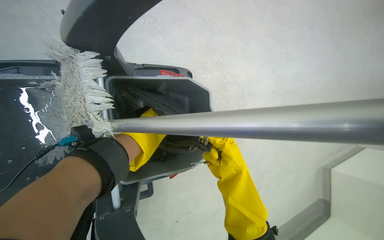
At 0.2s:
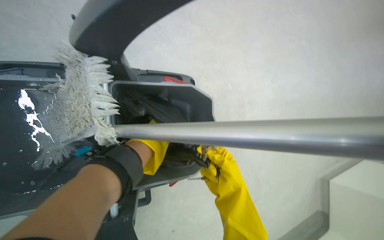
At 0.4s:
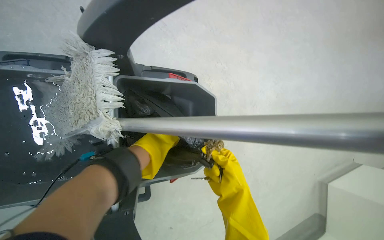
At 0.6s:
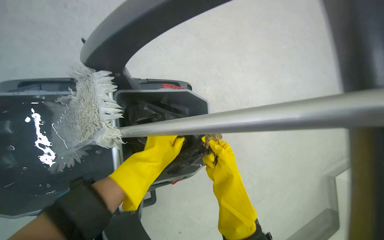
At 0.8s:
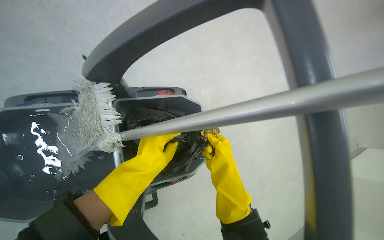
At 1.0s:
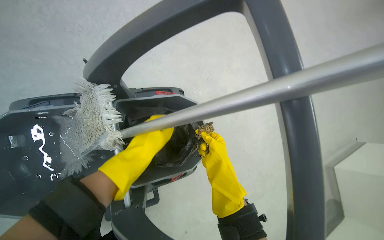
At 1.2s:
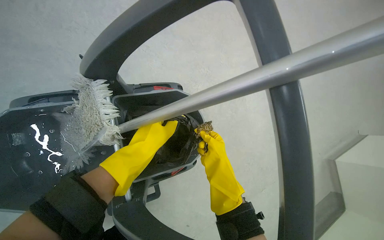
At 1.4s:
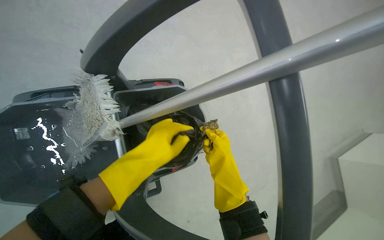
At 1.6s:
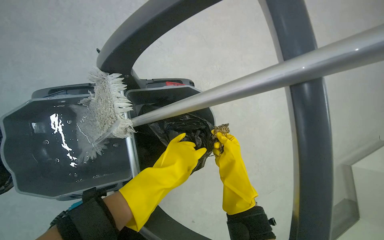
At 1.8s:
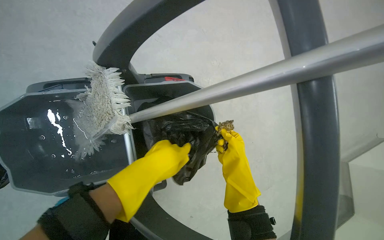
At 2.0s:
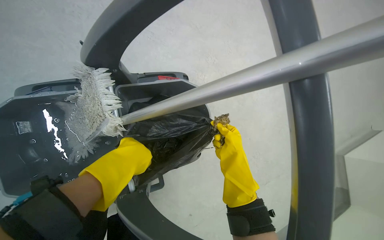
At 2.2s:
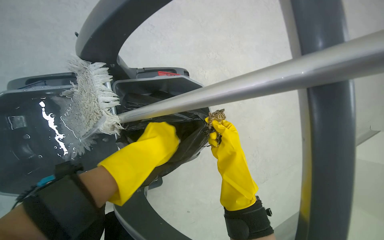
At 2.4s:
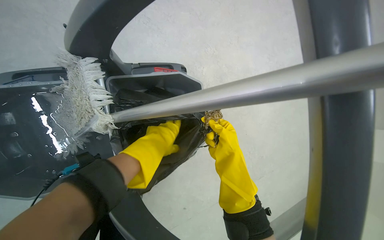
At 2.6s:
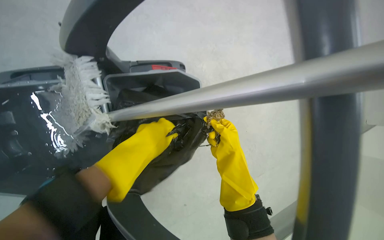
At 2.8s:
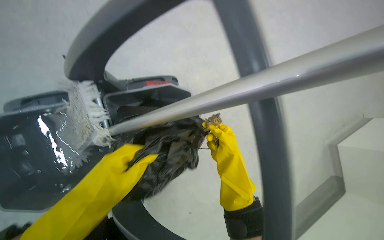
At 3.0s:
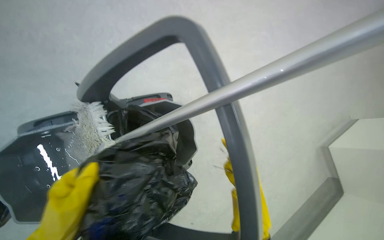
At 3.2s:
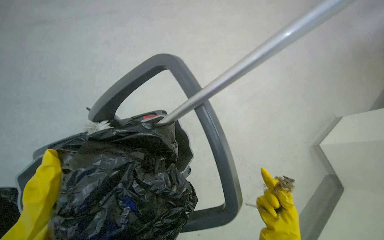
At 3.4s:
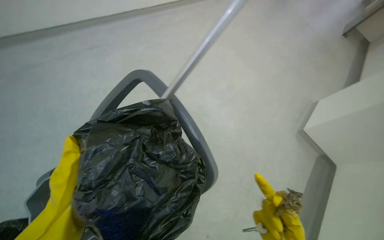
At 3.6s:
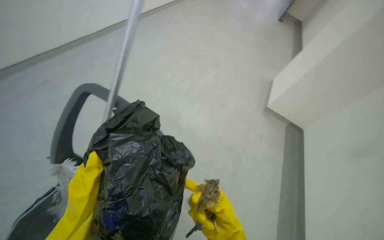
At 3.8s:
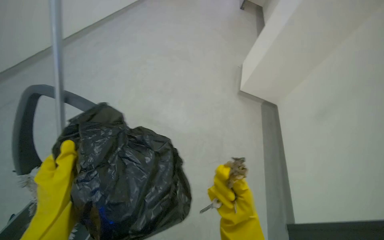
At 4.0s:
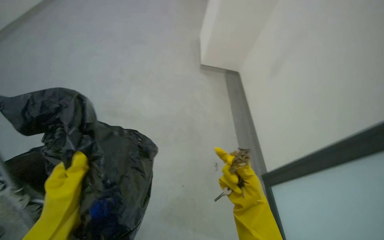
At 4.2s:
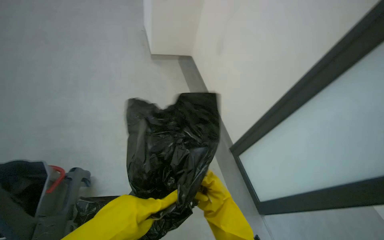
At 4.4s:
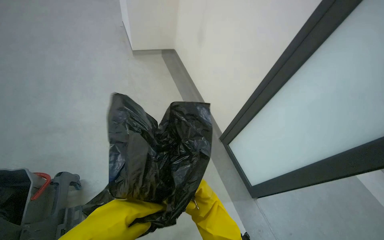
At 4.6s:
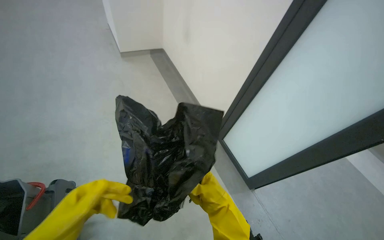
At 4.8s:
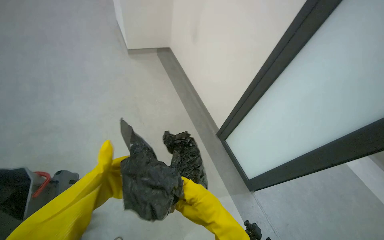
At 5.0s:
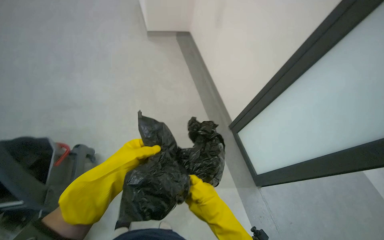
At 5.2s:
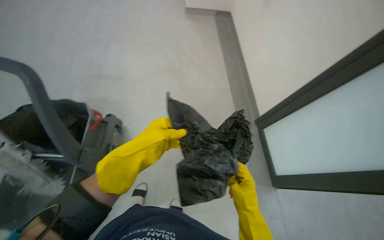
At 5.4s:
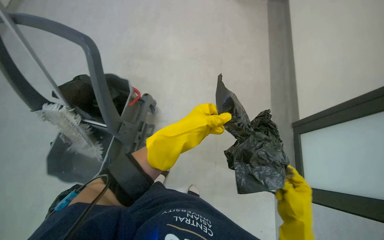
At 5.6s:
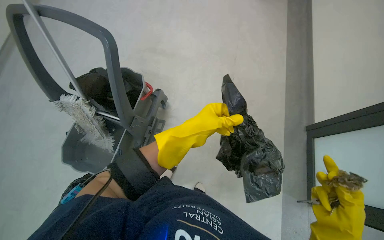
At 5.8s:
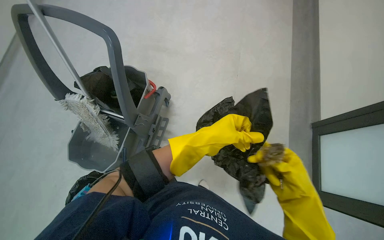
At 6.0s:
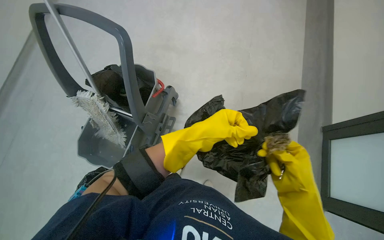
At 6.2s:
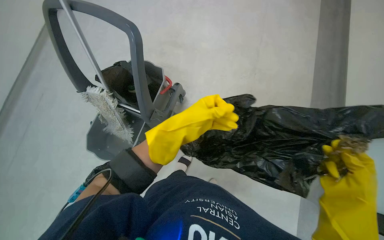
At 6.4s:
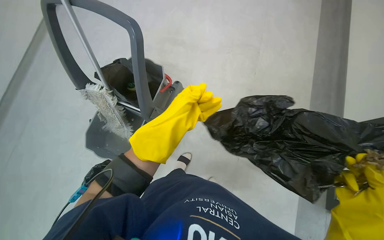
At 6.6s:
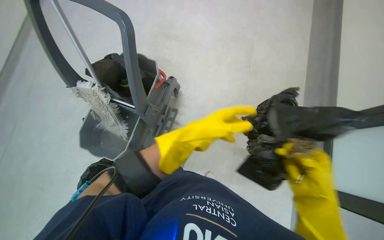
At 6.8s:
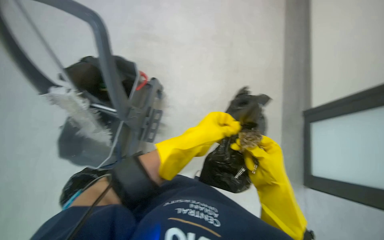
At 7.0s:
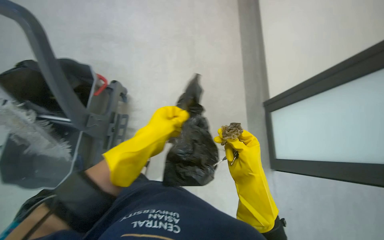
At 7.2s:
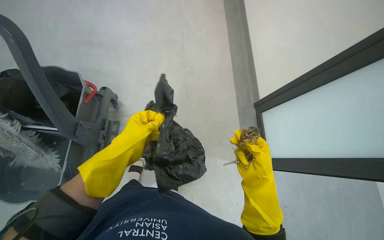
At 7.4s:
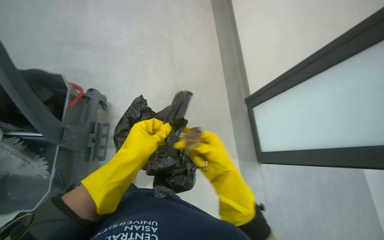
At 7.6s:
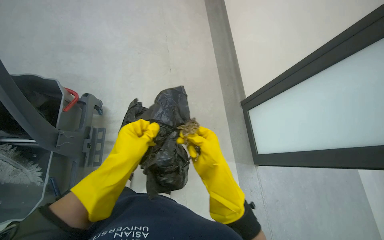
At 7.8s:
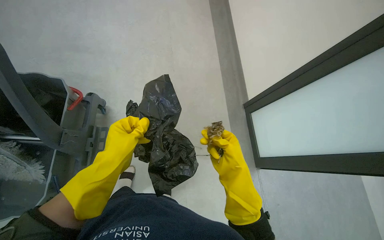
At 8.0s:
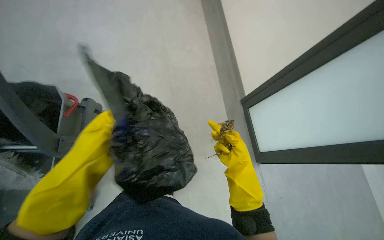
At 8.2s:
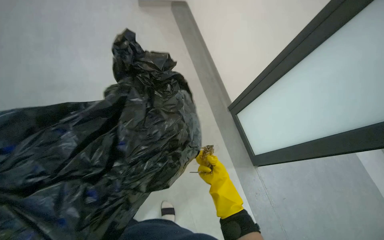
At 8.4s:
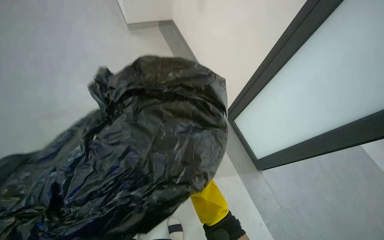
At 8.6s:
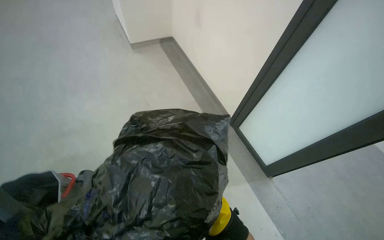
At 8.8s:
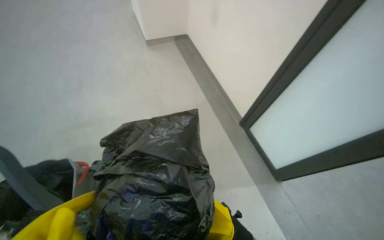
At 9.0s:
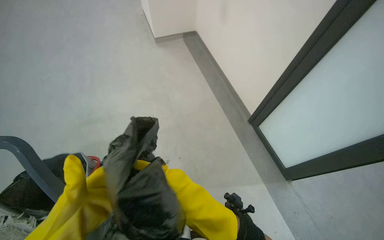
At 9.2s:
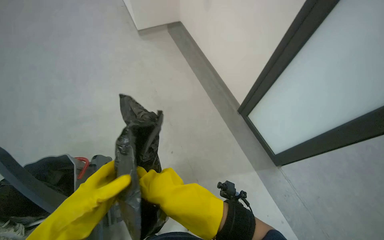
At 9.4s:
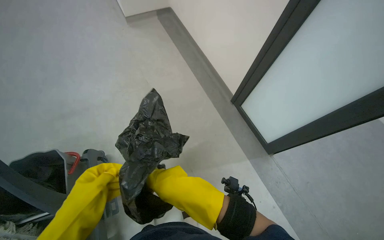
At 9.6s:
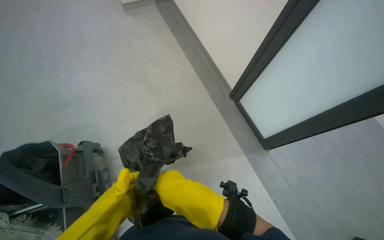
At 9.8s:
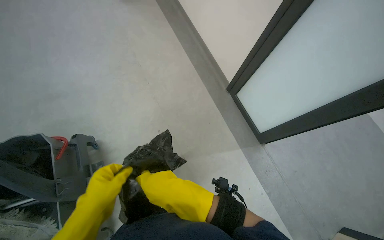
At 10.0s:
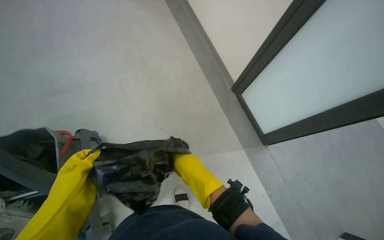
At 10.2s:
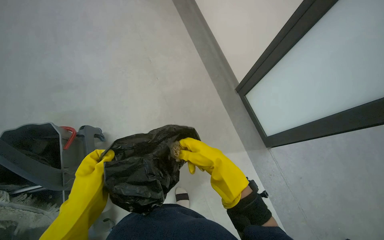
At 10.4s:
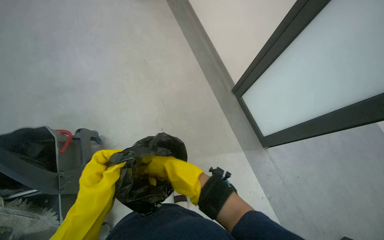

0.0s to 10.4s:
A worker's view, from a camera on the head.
Job: managing trash.
The whole recording: Collecting trash and placing in cart. The worker collects trash from the floor and places it into a trash bag on the cleaning cart.
1.4s to 3.0s: The right hand goes about 10 cm nearer to the camera; the left hand moves nearer to the camera and to the left, approximately 20 cm.
3.0s to 4.4s: The head turns to the right by some 45 degrees.
4.4s to 6.0s: The head rotates roughly 40 degrees to the left. The view tilts some 20 degrees downward.
6.0s to 7.4s: The wearer's head swings some 25 degrees to the right.
9.0s to 10.4s: The wearer looks about 15 degrees further downward. The right hand shifts about 10 cm to the left.

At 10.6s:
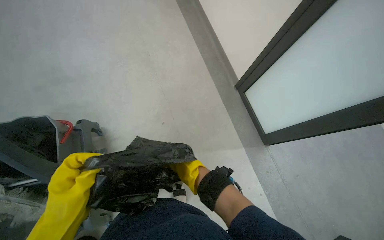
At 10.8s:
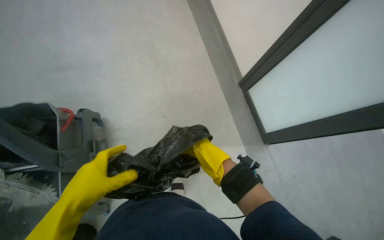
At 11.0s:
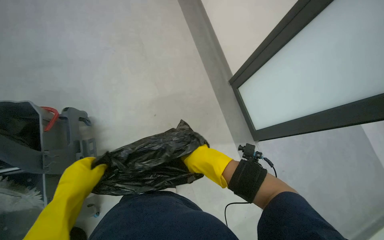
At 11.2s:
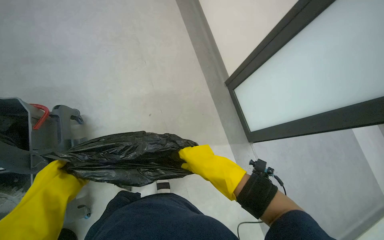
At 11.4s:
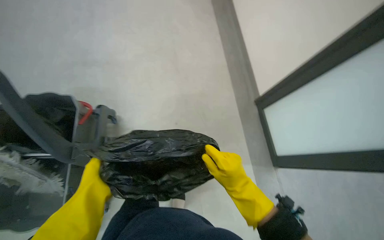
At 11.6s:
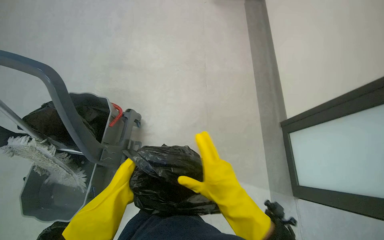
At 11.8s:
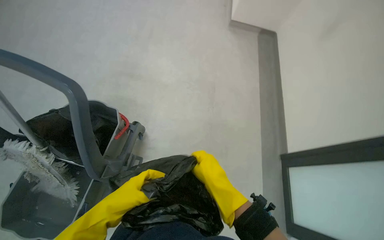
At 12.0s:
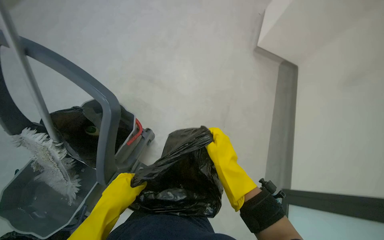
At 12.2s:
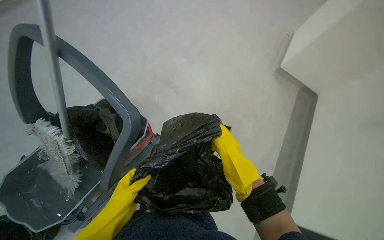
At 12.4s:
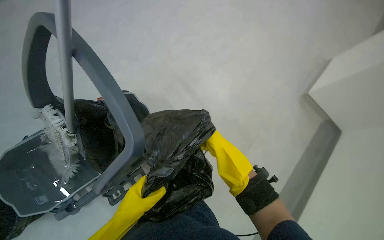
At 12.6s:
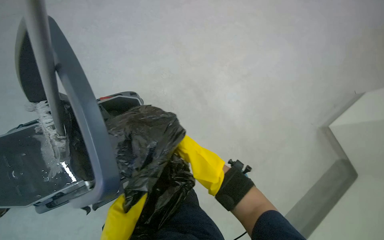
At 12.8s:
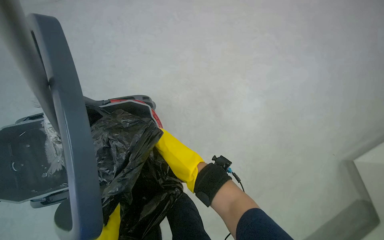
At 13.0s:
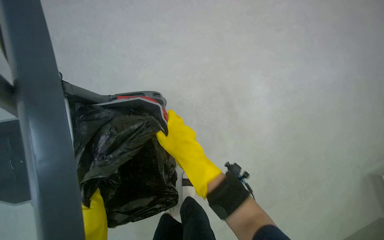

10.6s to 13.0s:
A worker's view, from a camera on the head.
Job: managing trash.
The whole recording: Collecting trash and placing in cart. The worker collects trash from the floor and places it into a trash bag on the cleaning cart.
10.6s to 11.8s: The scene rotates clockwise by some 30 degrees.
11.8s to 13.0s: The wearer looks some 45 degrees further to the left.

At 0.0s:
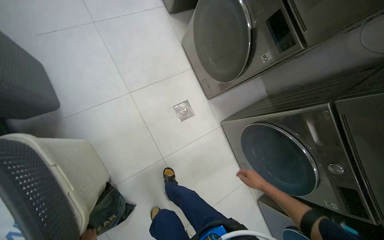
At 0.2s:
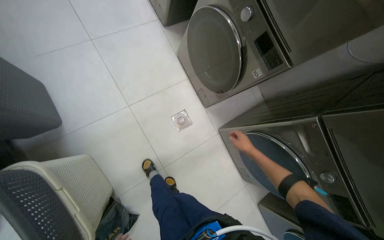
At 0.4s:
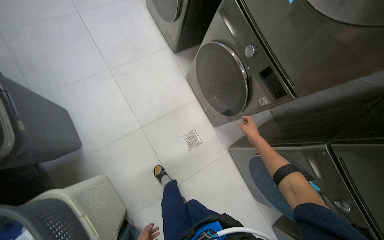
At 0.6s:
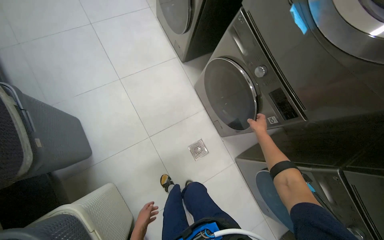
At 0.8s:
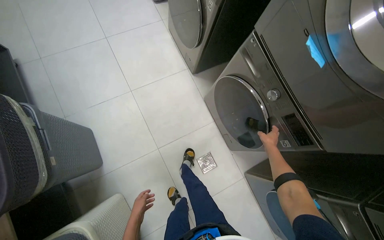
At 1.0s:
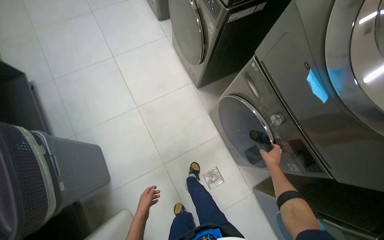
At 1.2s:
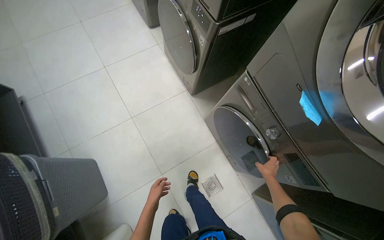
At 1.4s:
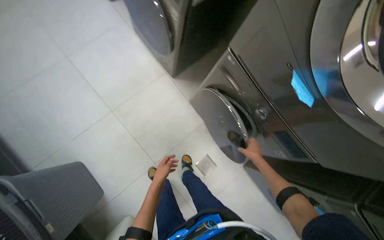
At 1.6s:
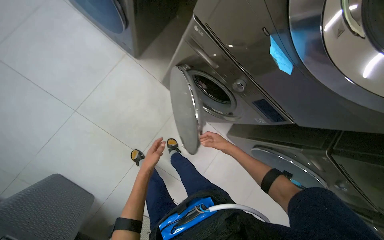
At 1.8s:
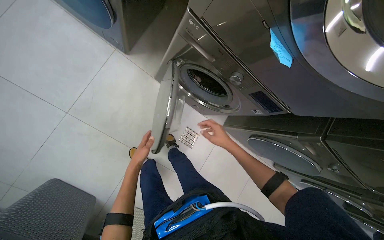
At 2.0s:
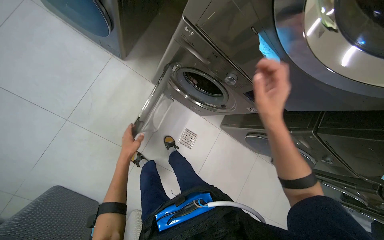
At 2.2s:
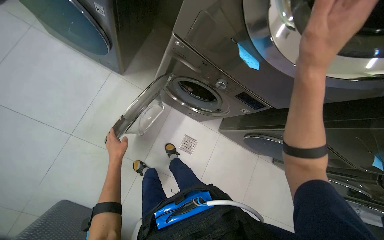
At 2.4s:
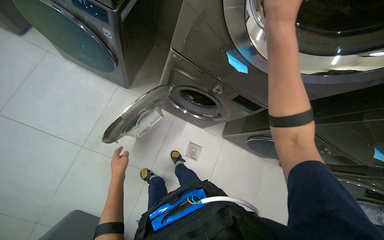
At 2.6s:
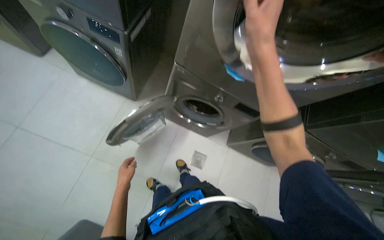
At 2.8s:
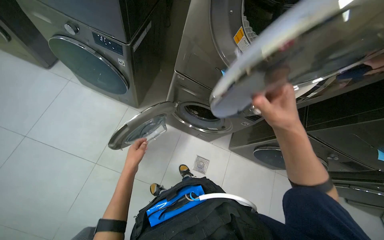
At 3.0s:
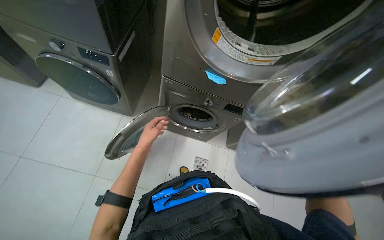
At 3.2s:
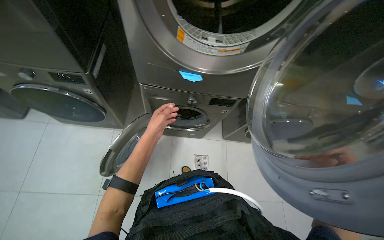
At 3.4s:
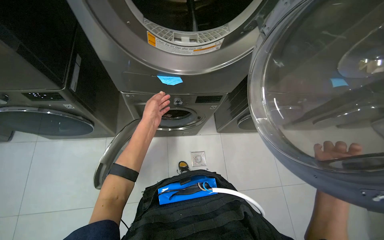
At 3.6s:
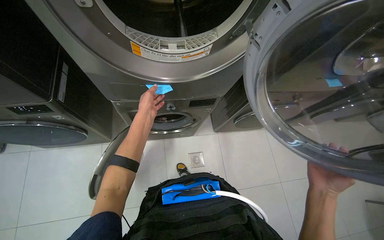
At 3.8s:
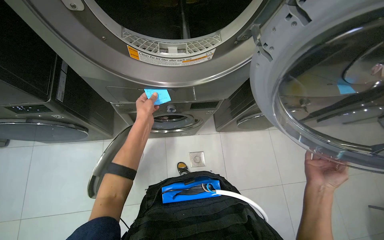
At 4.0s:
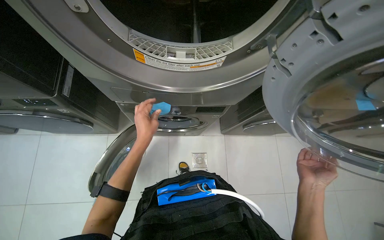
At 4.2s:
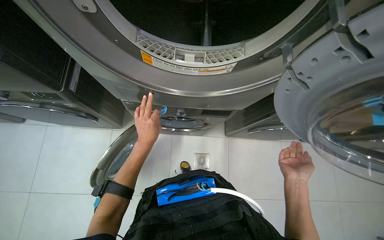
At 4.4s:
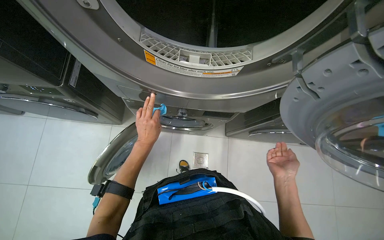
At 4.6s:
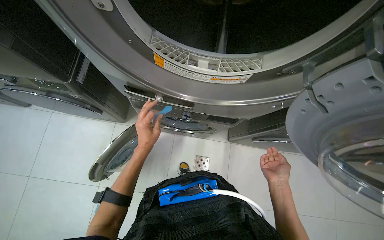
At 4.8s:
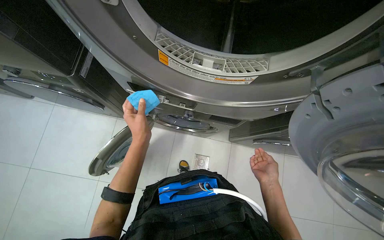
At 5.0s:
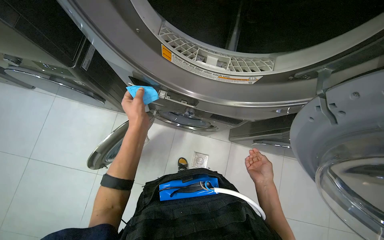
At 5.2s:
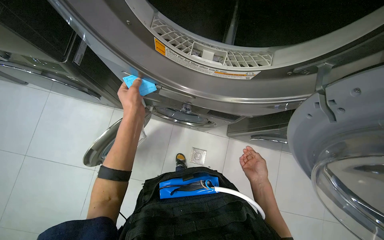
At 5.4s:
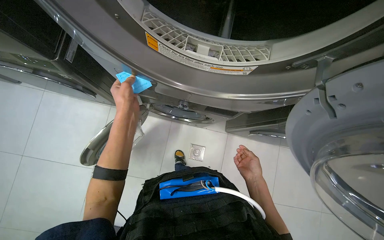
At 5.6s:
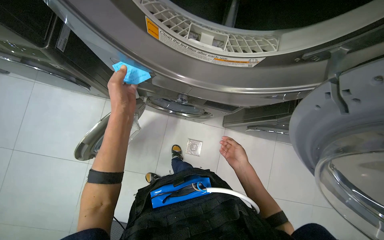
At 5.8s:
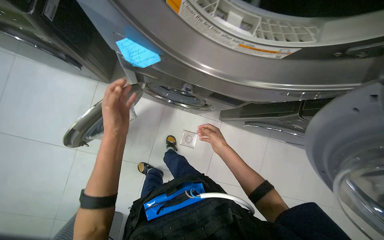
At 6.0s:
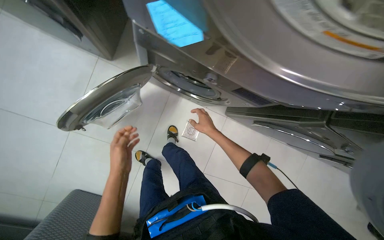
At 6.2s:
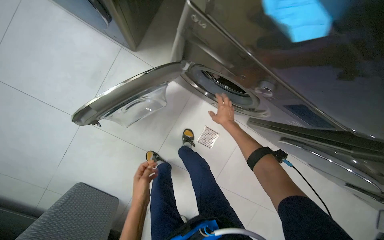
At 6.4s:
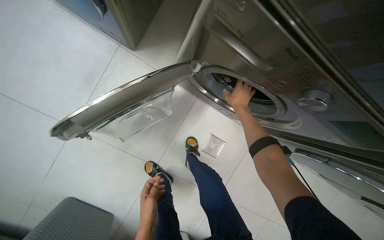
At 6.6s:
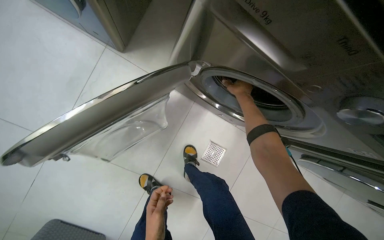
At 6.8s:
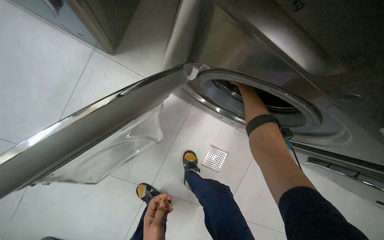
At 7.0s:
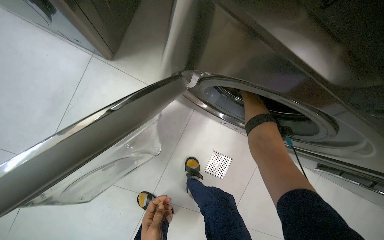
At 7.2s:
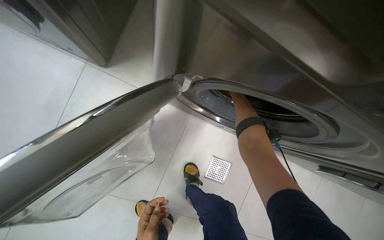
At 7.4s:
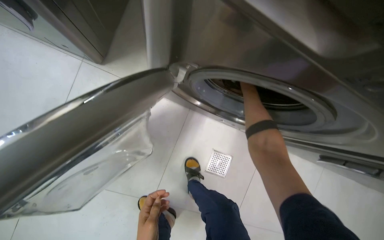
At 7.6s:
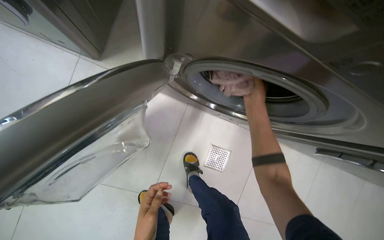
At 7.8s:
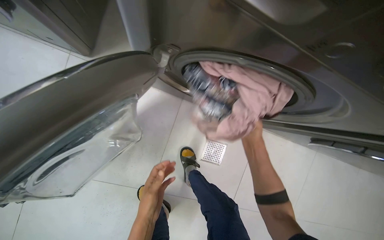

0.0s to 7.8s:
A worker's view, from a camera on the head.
Job: managing laundry.
The whole recording: Unloading laundry from machines. The worker opens washing machine doors, removes sticky notes, and unloads clothes from multiple machines.
0.0s to 1.6s: The head travels roughly 60 cm.
1.6s to 3.2s: The wearer looks roughly 15 degrees further upward. The scene rotates counterclockwise by some 35 degrees. The left hand shifts approximately 40 cm up the picture and nearer to the camera, while the right hand goes about 50 cm nearer to the camera.
3.2s to 4.6s: The right hand goes about 30 cm farther from the camera.
4.6s to 6.2s: The wearer looks about 15 degrees further downward. The right hand travels farther from the camera, to the left and up the picture by about 50 cm, while the left hand is displaced down the picture by about 35 cm.
